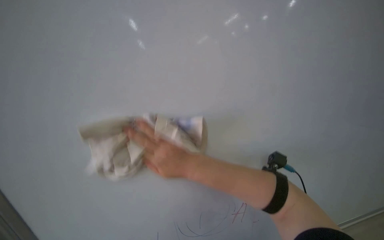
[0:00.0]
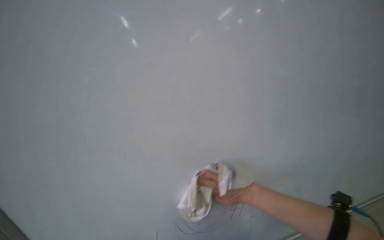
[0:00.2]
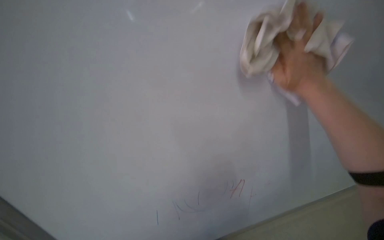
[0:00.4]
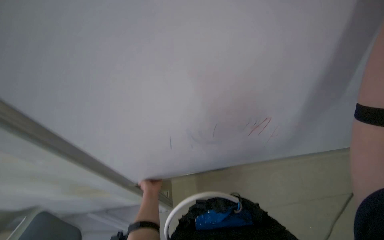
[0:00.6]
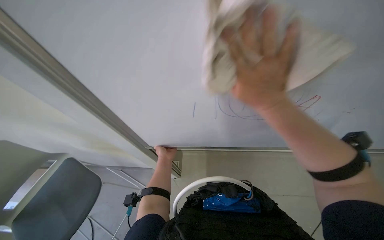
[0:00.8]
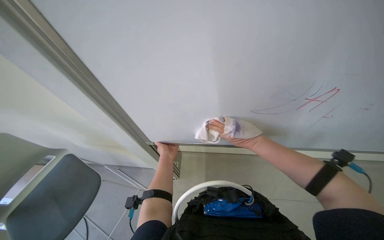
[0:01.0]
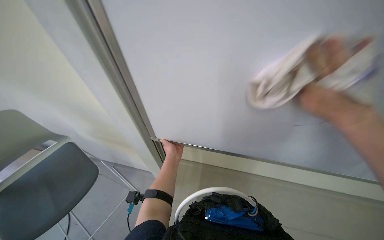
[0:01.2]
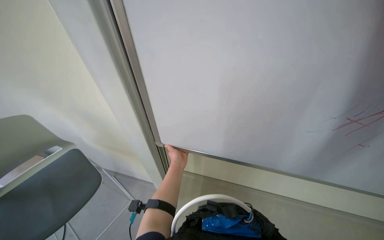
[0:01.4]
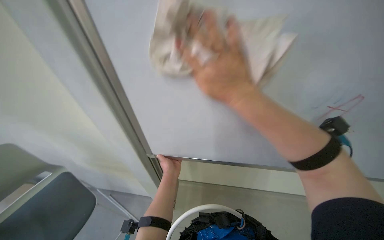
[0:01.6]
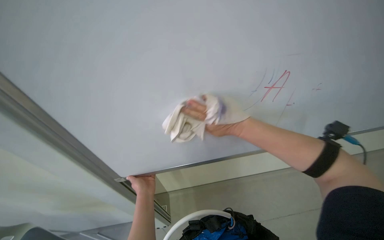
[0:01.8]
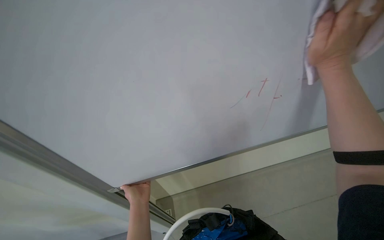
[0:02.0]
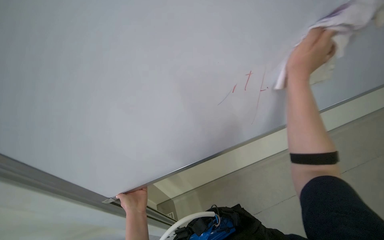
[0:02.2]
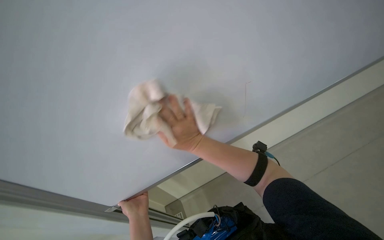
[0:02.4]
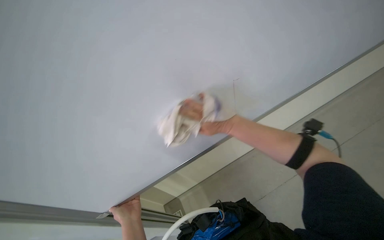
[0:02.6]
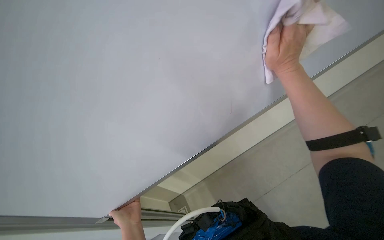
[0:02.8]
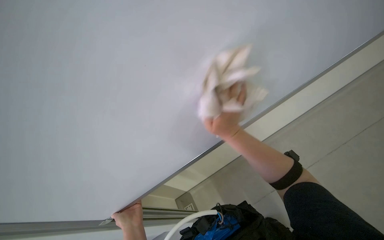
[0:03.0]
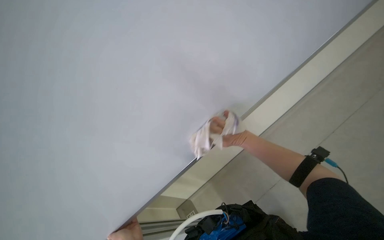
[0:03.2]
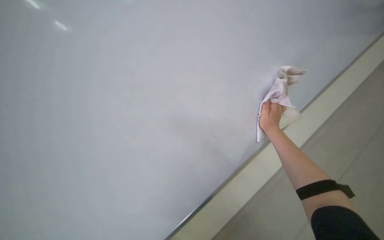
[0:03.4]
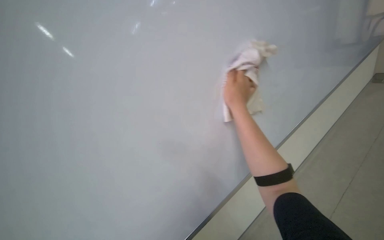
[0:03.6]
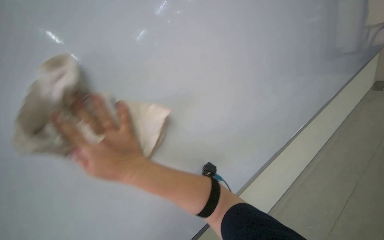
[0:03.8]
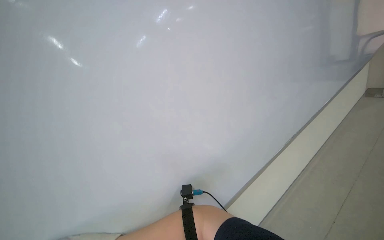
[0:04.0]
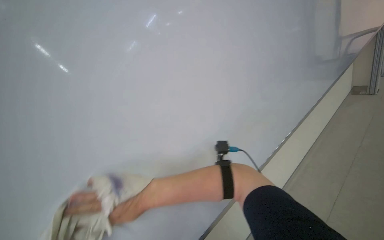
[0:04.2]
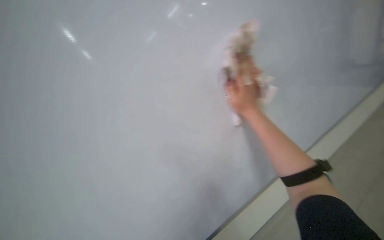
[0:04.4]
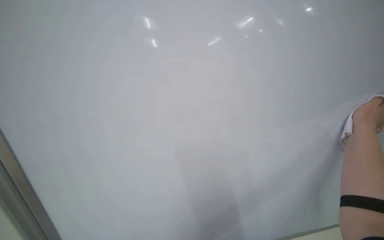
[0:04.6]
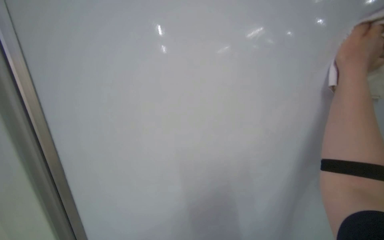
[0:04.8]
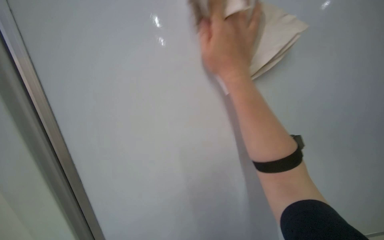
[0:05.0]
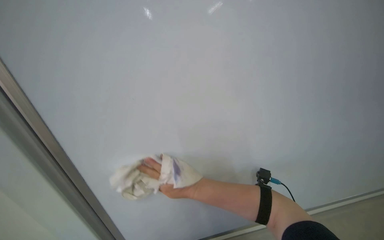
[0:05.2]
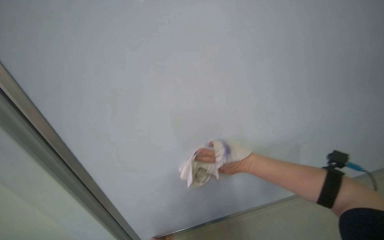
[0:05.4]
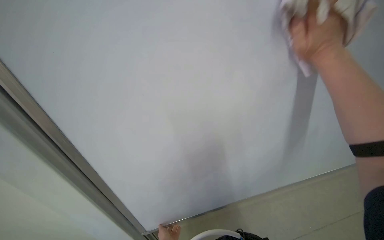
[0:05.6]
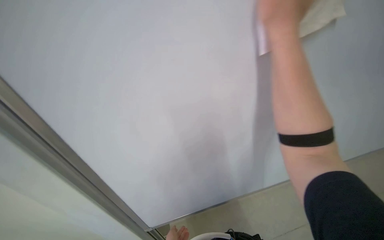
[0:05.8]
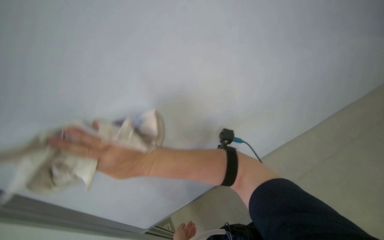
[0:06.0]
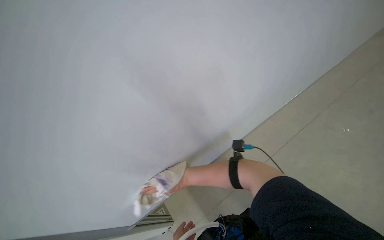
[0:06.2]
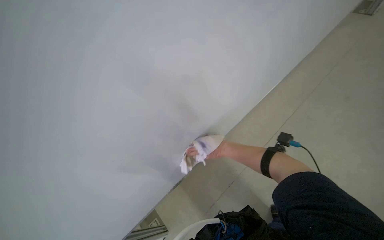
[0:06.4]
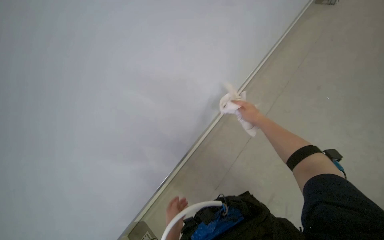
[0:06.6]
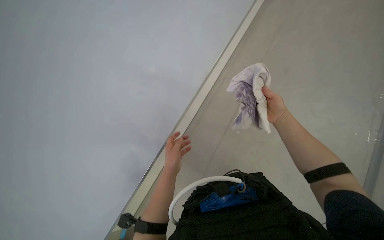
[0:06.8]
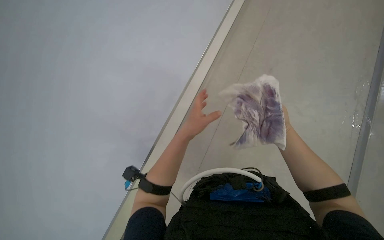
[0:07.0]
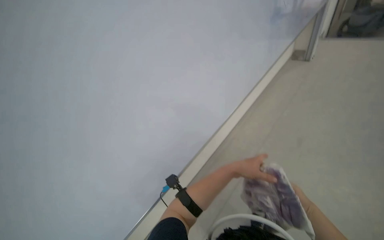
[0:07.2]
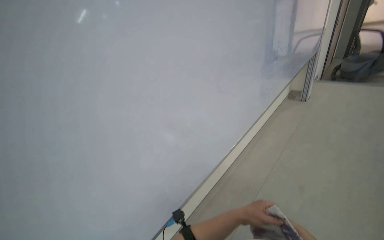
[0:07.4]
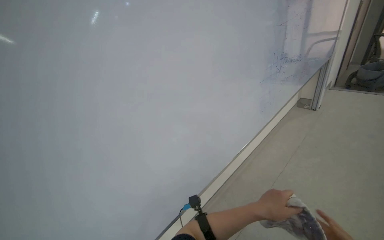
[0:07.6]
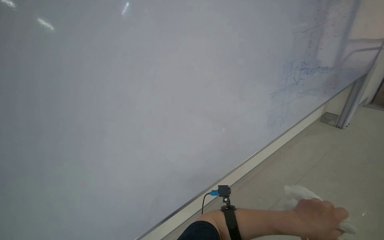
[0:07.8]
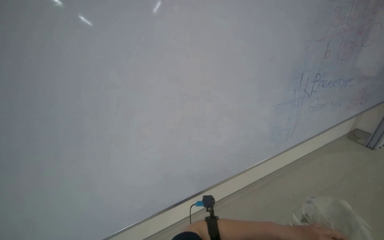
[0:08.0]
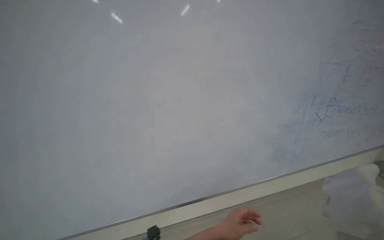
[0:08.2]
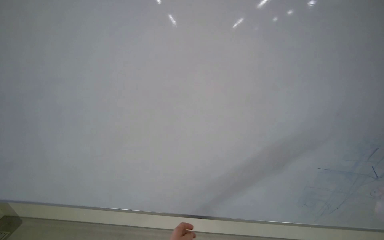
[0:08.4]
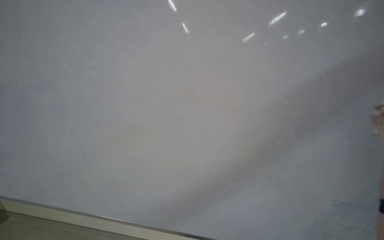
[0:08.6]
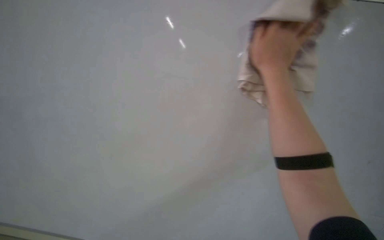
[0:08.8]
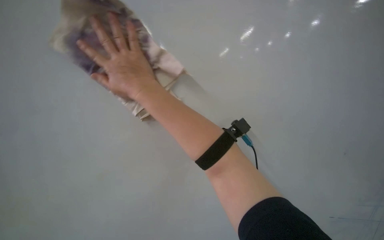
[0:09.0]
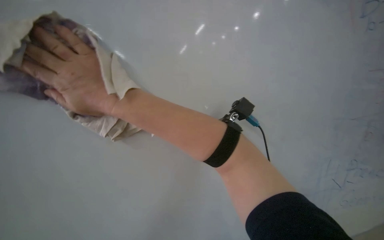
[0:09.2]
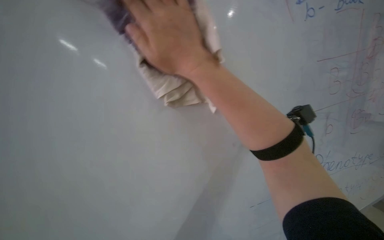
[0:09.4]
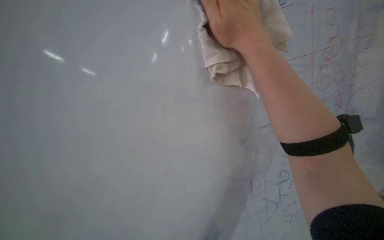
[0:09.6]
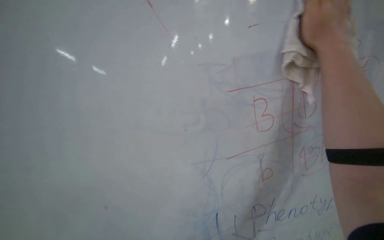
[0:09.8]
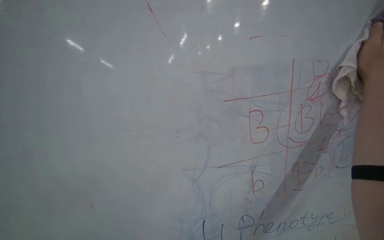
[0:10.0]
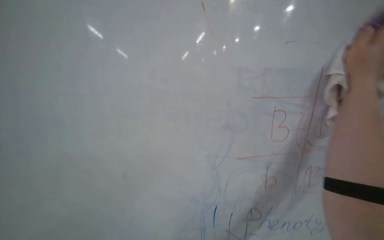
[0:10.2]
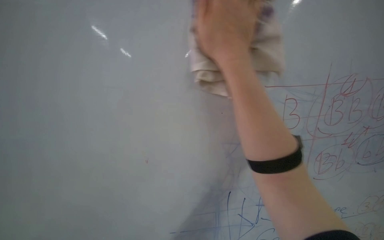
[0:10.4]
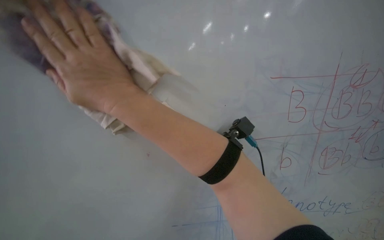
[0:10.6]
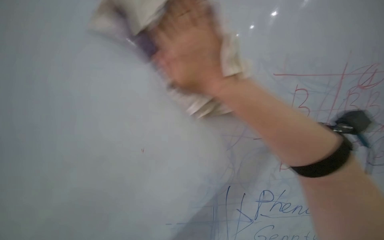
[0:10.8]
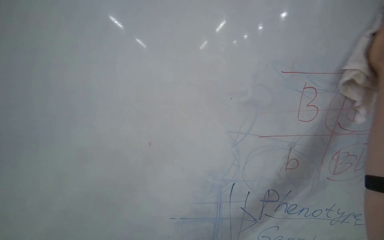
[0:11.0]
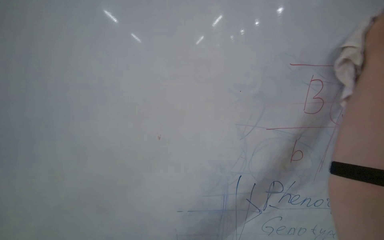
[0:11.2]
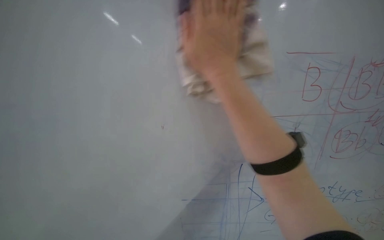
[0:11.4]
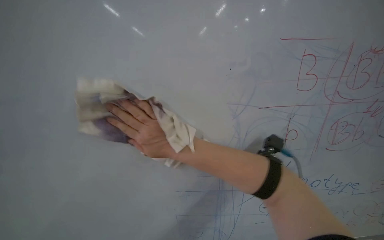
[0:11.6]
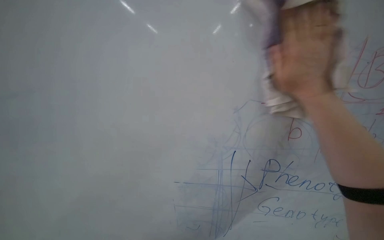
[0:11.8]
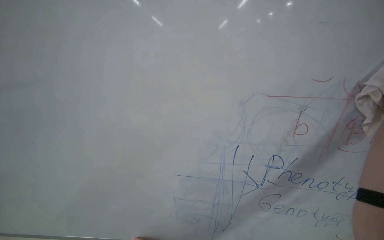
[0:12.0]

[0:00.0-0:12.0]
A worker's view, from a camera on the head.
Job: wiping surfaces.
The whole recording: Preparing and cleaning whiteboard. The worker continues cleaning the whiteboard with a cloth.
0:01.6 to 0:03.0: The left hand is displaced down the picture by approximately 10 cm.
0:03.0 to 0:04.4: The right hand moves left and right over about 40 cm, changing direction 2 times.
0:07.6 to 0:09.0: The head turns to the left by roughly 30 degrees.
0:09.0 to 0:10.4: The wearer's head swings approximately 50 degrees to the left. The wearer looks approximately 15 degrees further downward.
0:10.4 to 0:12.0: The right hand goes left and right, roughly 40 cm each way, reversing 3 times.

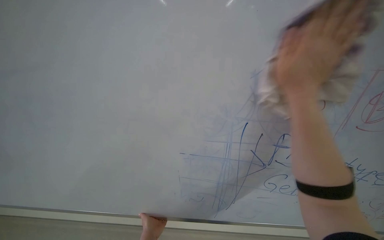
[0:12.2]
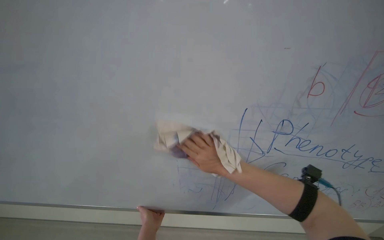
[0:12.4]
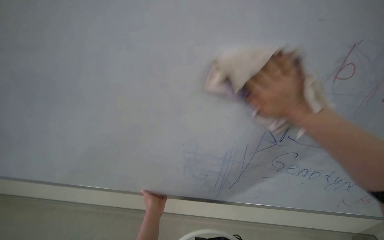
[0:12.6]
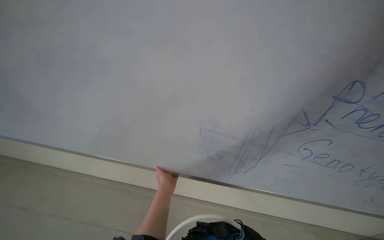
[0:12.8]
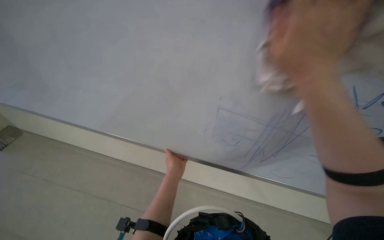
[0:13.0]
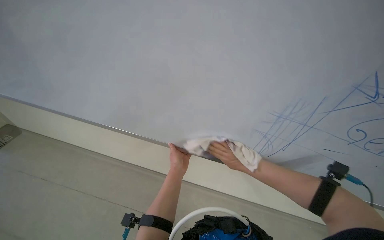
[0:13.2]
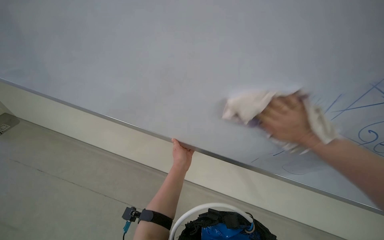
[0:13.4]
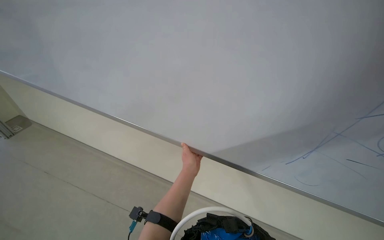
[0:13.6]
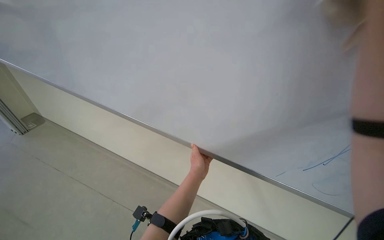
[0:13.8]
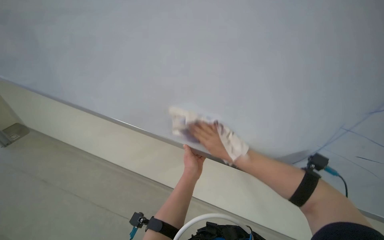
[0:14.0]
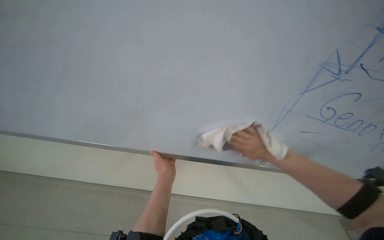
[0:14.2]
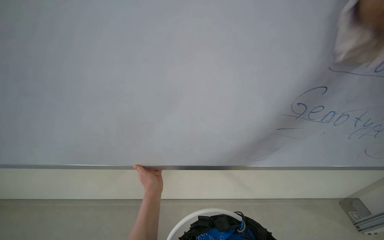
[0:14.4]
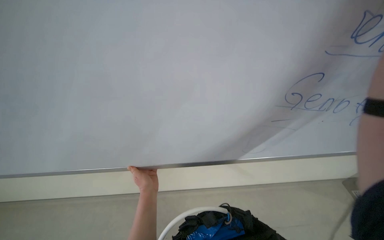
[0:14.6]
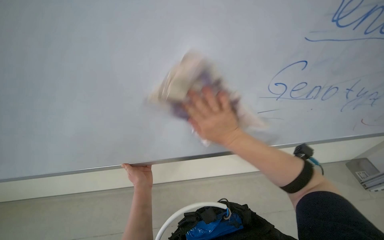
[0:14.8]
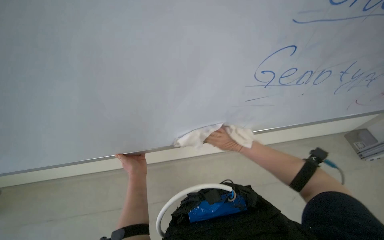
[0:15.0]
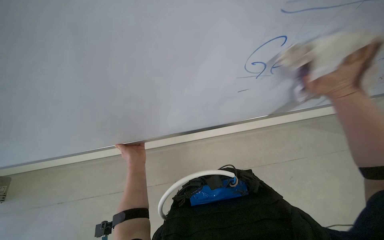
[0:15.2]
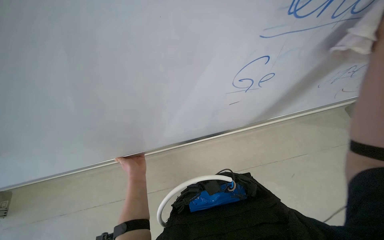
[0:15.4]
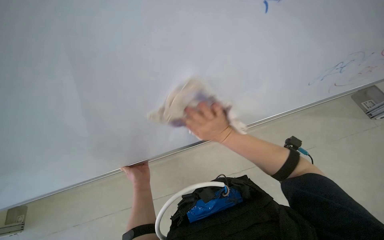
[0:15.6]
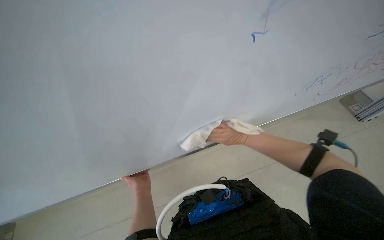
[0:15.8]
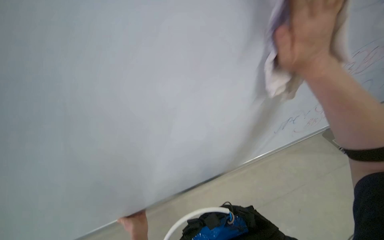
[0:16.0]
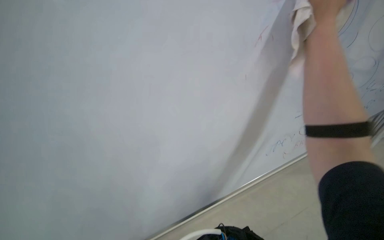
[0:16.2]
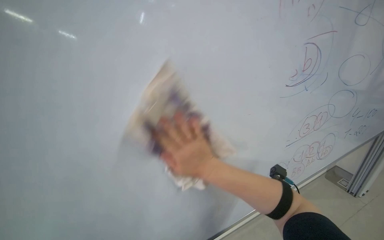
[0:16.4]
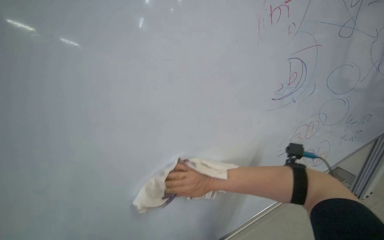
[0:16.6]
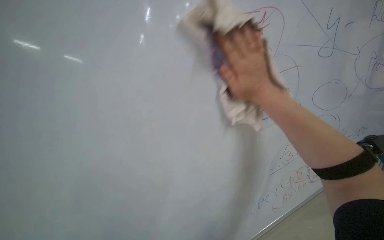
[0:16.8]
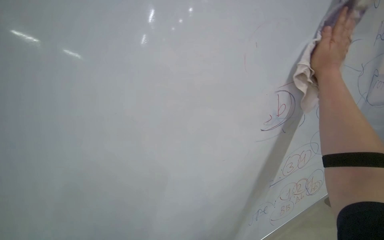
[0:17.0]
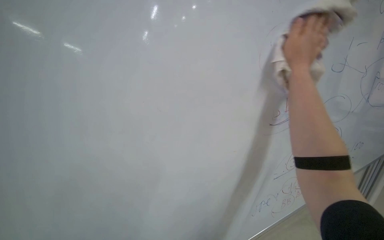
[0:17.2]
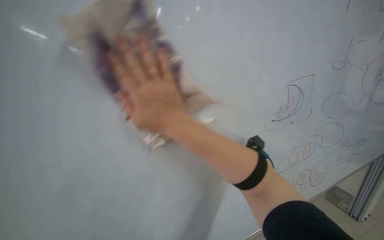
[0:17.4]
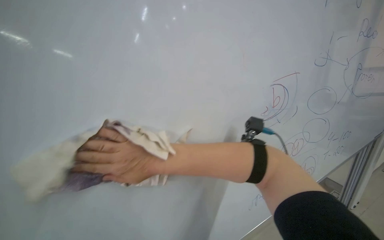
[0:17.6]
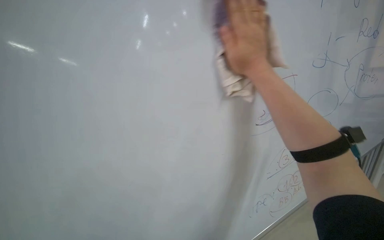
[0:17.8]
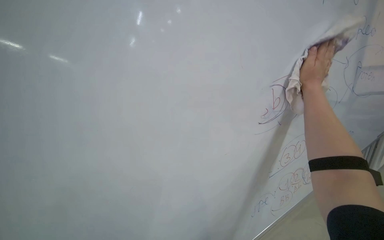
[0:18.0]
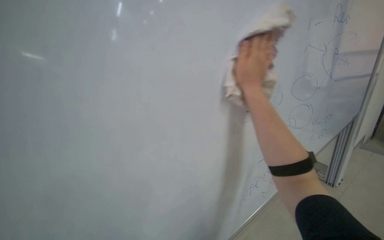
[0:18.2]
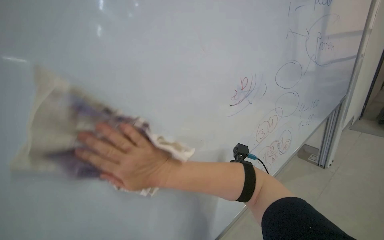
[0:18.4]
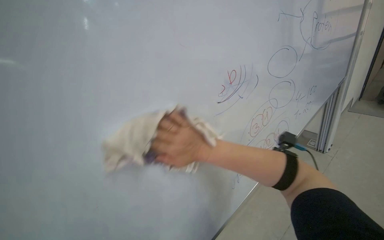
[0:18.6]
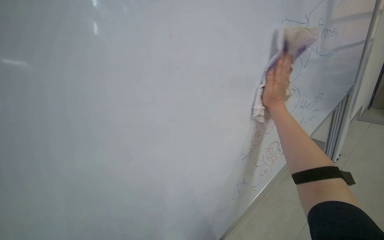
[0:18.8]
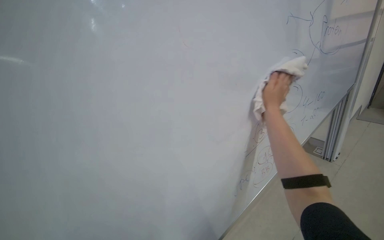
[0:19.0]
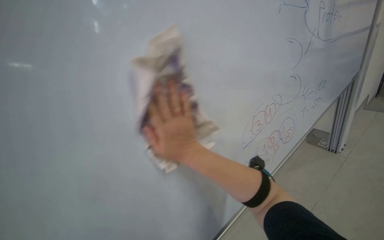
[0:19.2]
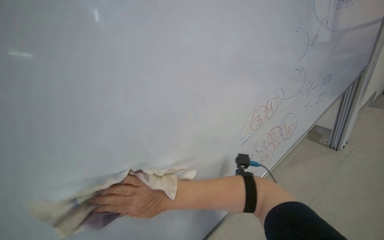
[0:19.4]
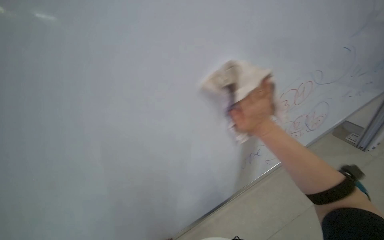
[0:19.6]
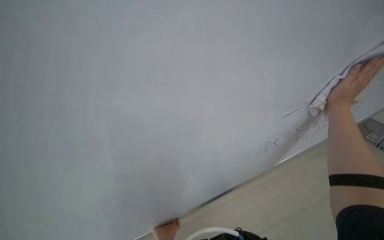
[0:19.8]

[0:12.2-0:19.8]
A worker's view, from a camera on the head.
Job: wiping surfaces.
The whole recording: Preparing and cleaning whiteboard. The worker continues cleaning the whiteboard with a cloth.
0:12.2 to 0:13.8: The wearer looks some 20 degrees further to the left. The view tilts roughly 15 degrees downward.
0:13.8 to 0:15.2: The wearer looks roughly 15 degrees further to the right. The left hand heads to the left, covering approximately 10 cm.
0:15.2 to 0:16.8: The view tips upward by some 30 degrees. The right hand is displaced to the left by about 25 cm.
0:16.8 to 0:18.2: The right hand swings left and right, about 50 cm each way, with 3 reversals.
0:18.2 to 0:19.8: The wearer looks approximately 25 degrees further downward.
